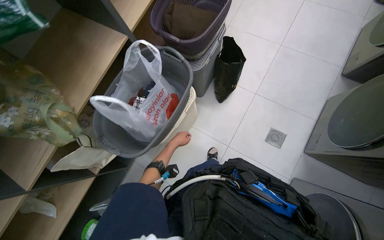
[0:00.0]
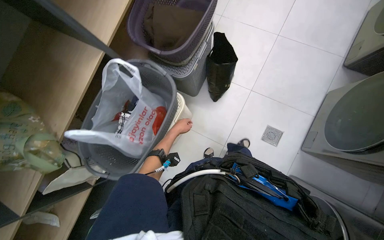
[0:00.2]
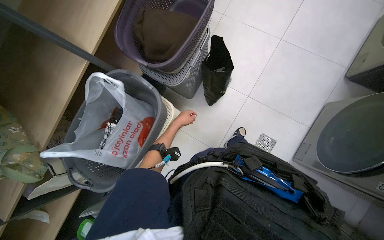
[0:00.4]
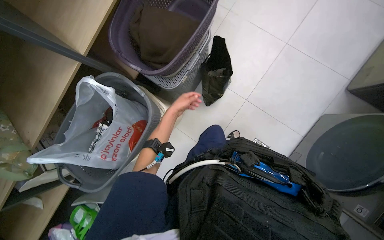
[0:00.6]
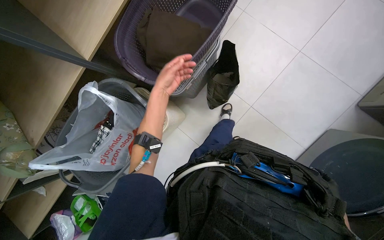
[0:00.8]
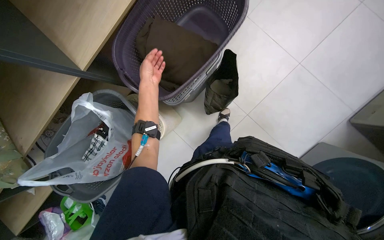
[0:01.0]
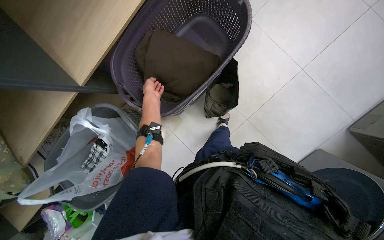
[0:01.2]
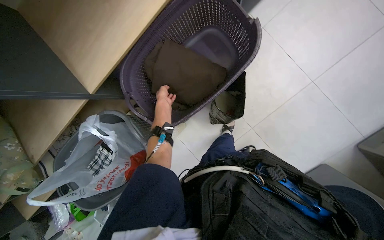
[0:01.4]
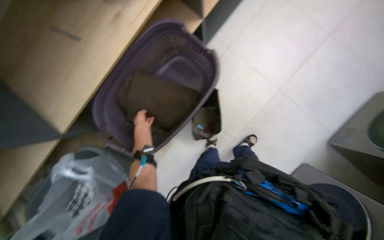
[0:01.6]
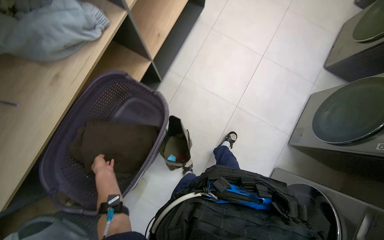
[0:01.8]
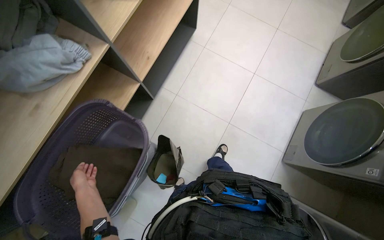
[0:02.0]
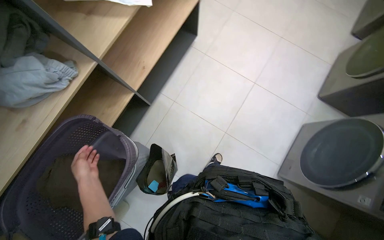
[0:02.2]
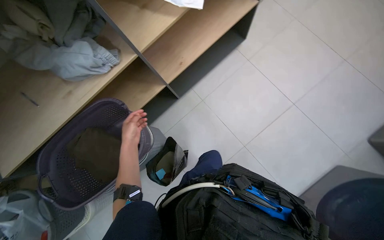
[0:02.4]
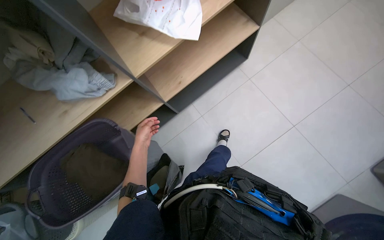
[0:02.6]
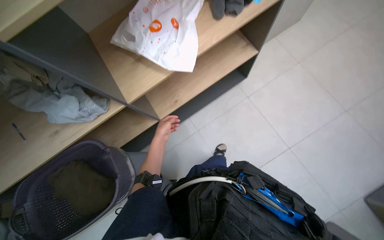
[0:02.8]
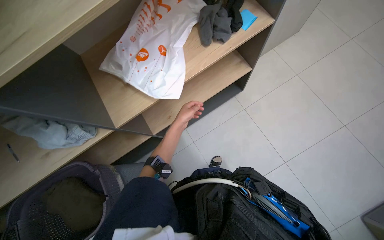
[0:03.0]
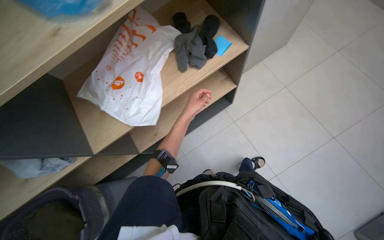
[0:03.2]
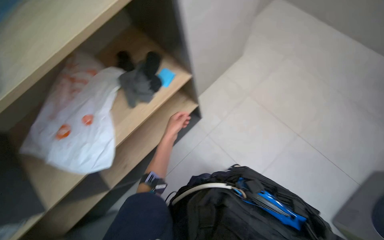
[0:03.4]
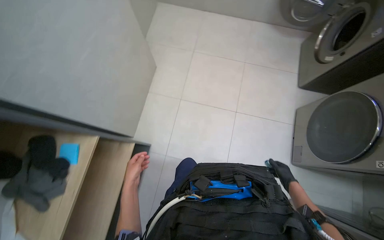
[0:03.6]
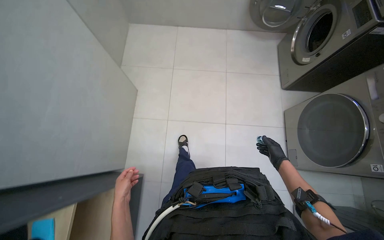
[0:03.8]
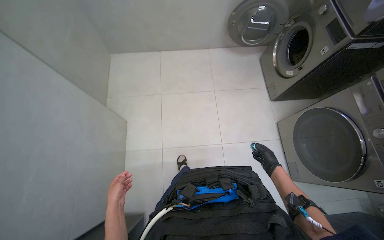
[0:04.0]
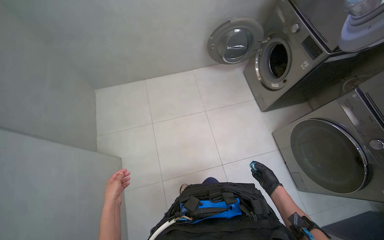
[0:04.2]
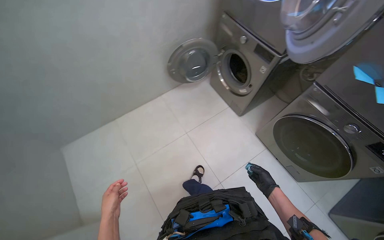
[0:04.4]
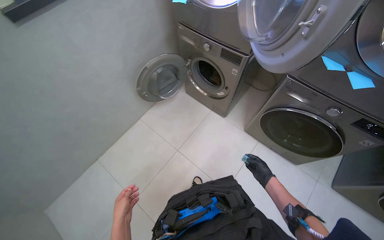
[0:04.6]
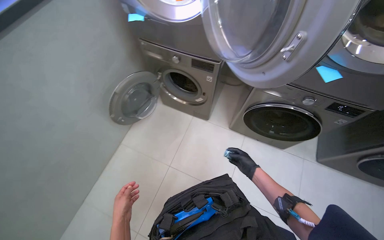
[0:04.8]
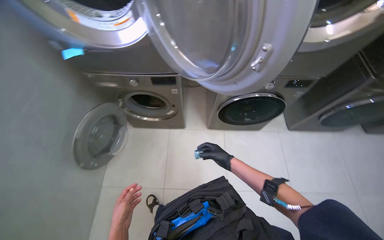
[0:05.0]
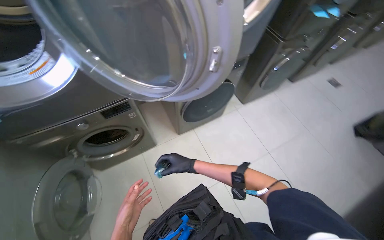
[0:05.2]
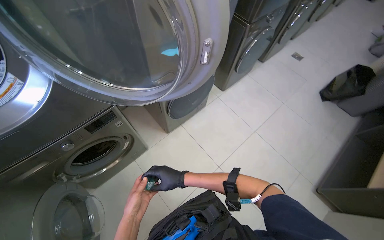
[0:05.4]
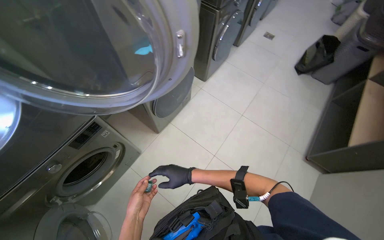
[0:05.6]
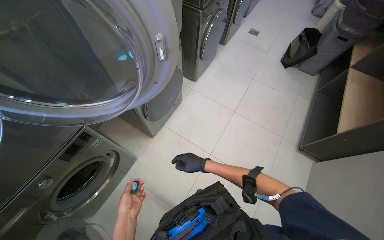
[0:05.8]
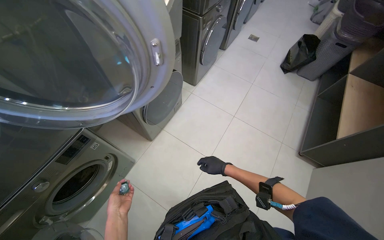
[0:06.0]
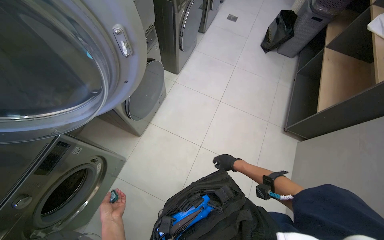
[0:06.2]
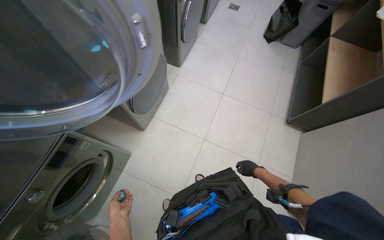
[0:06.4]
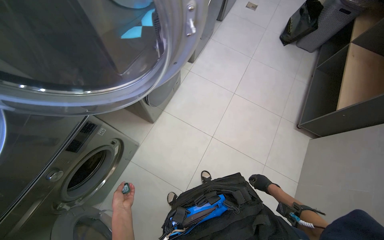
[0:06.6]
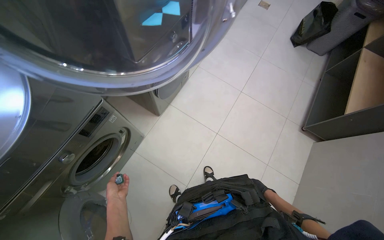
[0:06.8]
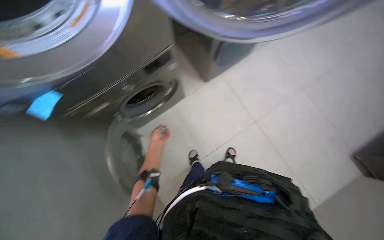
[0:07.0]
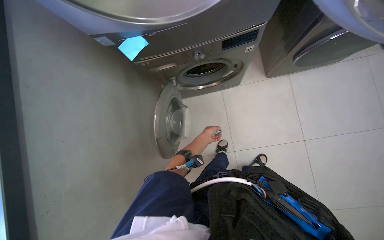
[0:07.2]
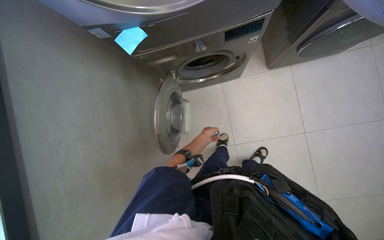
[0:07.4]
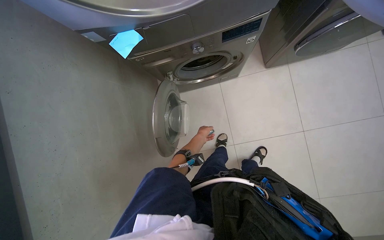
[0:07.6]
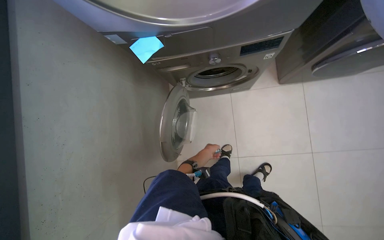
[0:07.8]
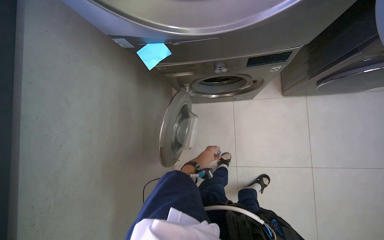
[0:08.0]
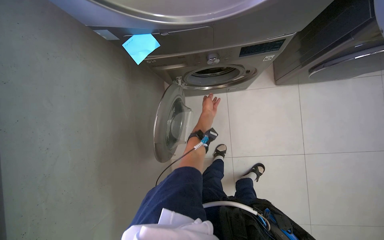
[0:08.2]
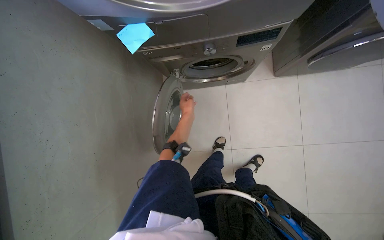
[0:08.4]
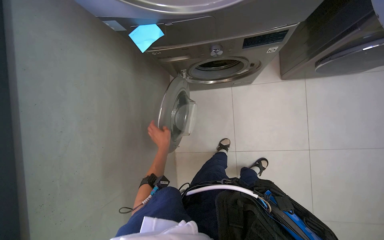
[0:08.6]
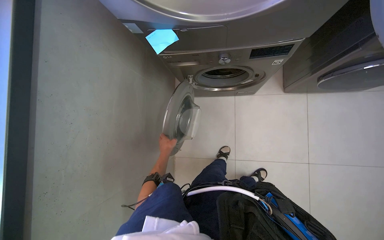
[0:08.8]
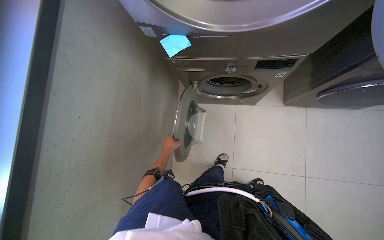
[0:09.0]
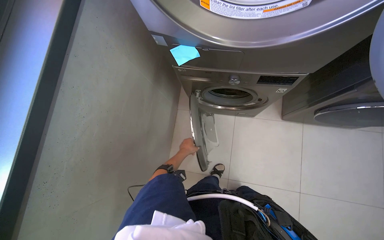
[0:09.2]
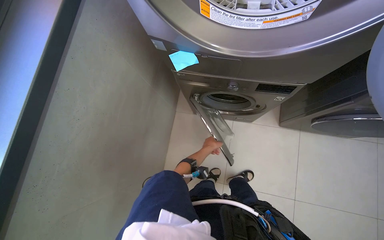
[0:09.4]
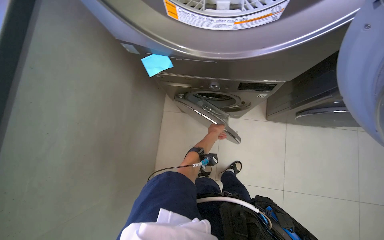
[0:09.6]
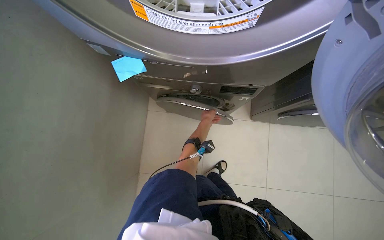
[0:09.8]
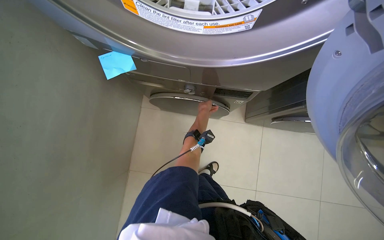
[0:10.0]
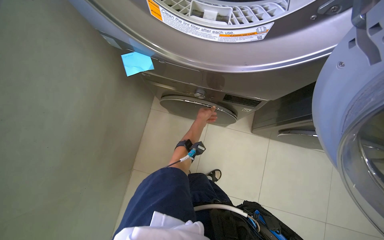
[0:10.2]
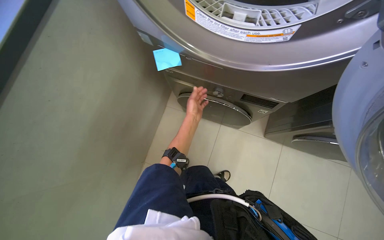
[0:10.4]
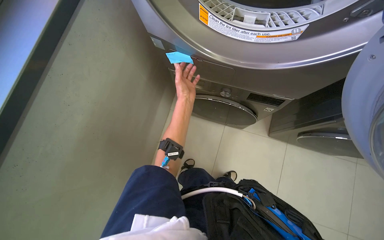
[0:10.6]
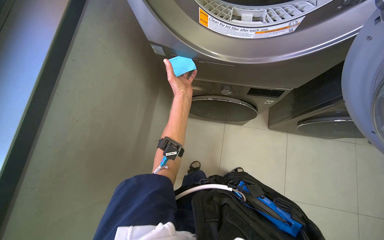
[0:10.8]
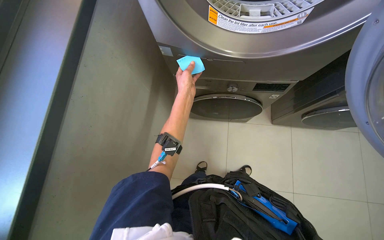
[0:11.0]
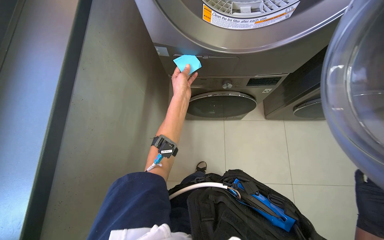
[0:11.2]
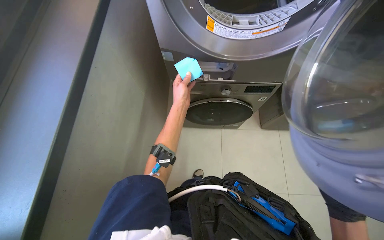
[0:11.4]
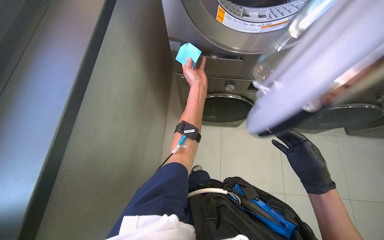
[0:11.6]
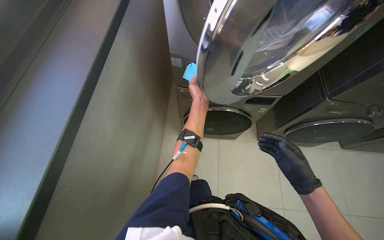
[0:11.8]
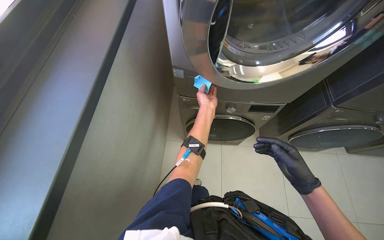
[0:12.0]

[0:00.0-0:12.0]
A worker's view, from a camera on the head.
Job: managing laundry.
The whole recording: Processing laundry. The worker prepares detergent, sorts clothes, loads them into washing machines, and operates the controls.
0:00.0 to 0:01.6: The wearer moves approximately 70 cm. The wearer looks some 15 degrees further downward.
0:01.6 to 0:03.0: The head travels approximately 50 cm. The view tips upward by some 20 degrees.
0:03.0 to 0:04.4: The camera travels roughly 40 cm. The wearer looks about 45 degrees further to the right. The view tilts roughly 25 degrees upward.
0:04.4 to 0:06.0: The camera travels some 40 cm. The wearer looks approximately 90 degrees further to the right.
0:06.0 to 0:07.6: The wearer looks about 50 degrees further to the left. The view tilts some 30 degrees downward.
0:07.6 to 0:09.0: The left hand is displaced to the left by roughly 15 cm, and goes up the picture and returns, roughly 15 cm each way.
0:09.0 to 0:10.4: The wearer looks roughly 15 degrees further upward. The left hand is displaced up the picture and to the right by approximately 30 cm.
0:10.4 to 0:12.0: The view tilts some 15 degrees upward.

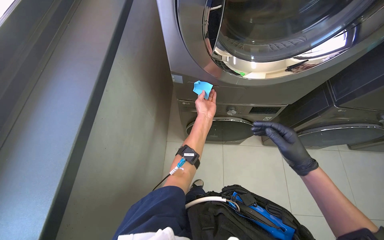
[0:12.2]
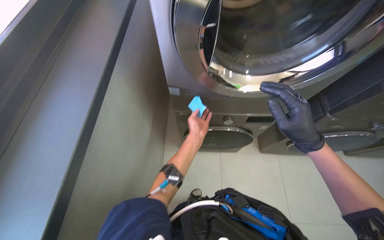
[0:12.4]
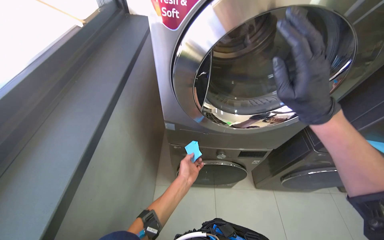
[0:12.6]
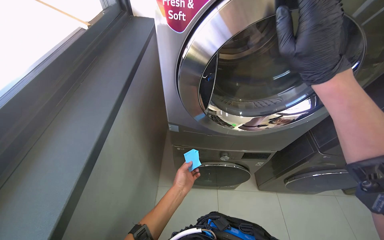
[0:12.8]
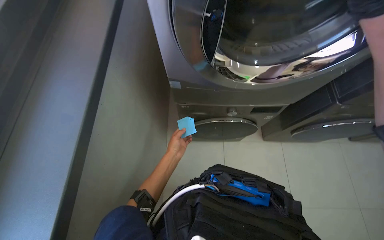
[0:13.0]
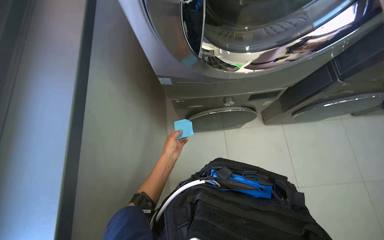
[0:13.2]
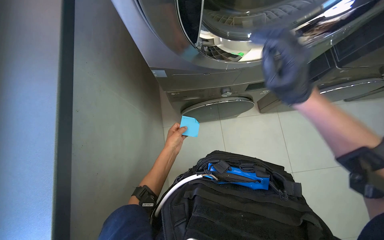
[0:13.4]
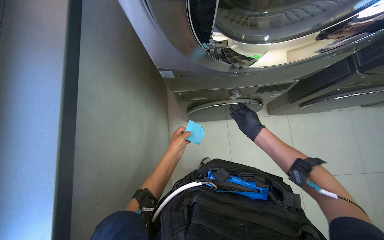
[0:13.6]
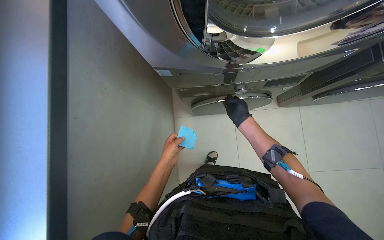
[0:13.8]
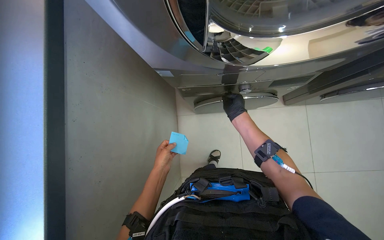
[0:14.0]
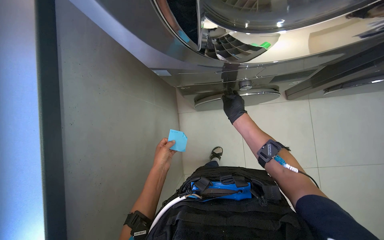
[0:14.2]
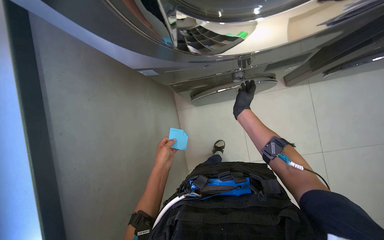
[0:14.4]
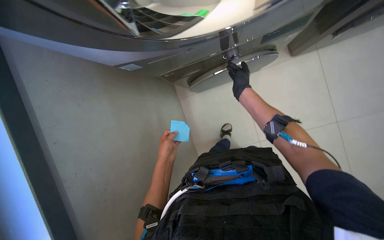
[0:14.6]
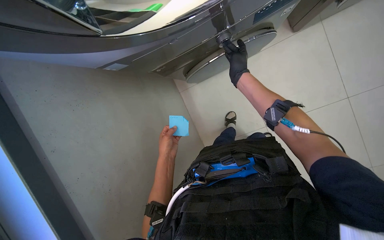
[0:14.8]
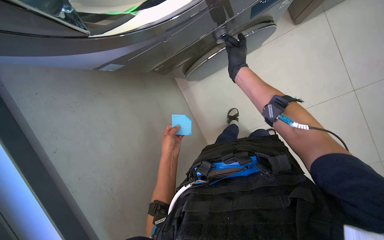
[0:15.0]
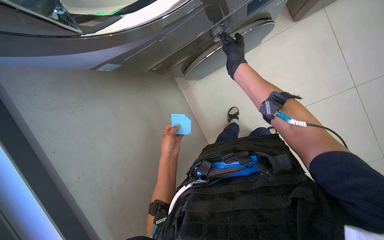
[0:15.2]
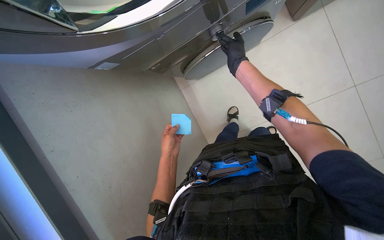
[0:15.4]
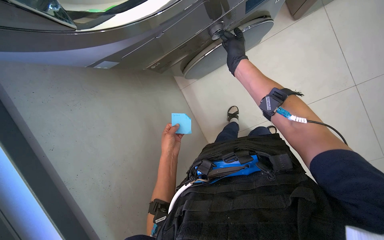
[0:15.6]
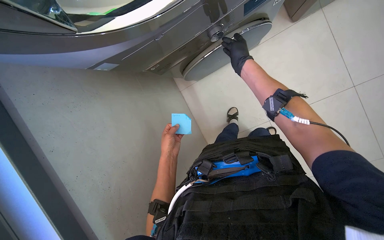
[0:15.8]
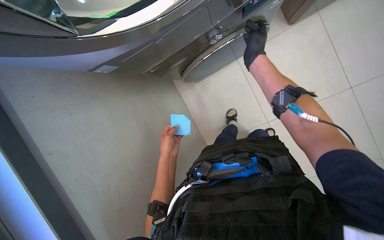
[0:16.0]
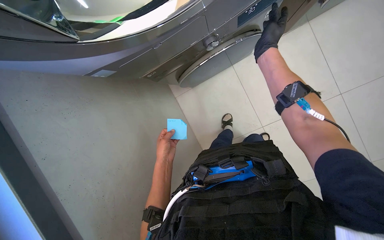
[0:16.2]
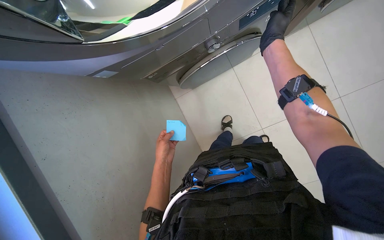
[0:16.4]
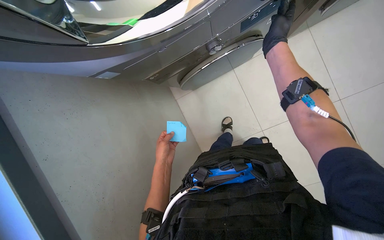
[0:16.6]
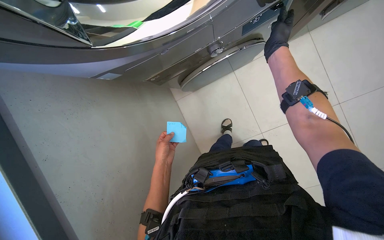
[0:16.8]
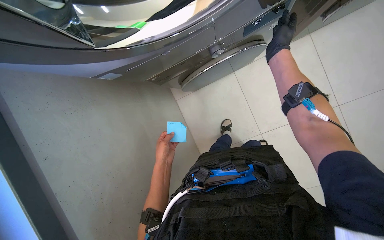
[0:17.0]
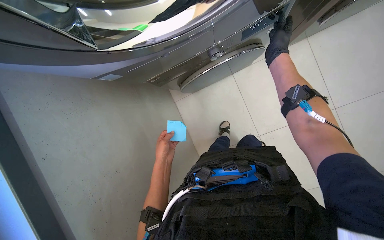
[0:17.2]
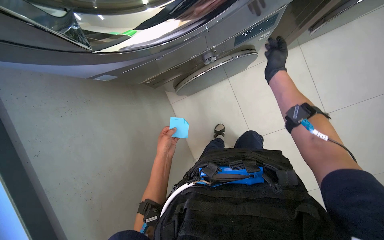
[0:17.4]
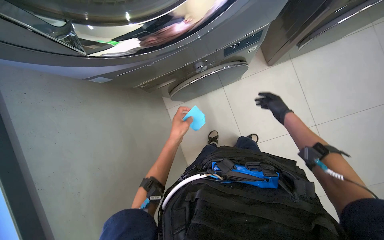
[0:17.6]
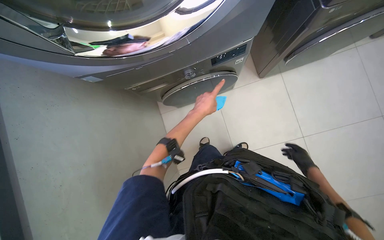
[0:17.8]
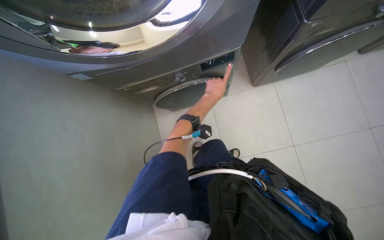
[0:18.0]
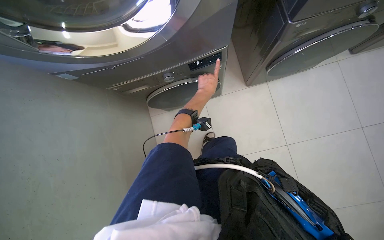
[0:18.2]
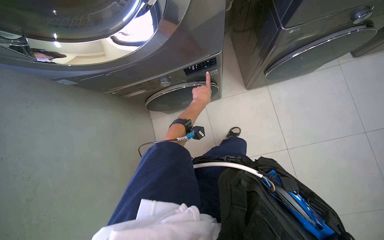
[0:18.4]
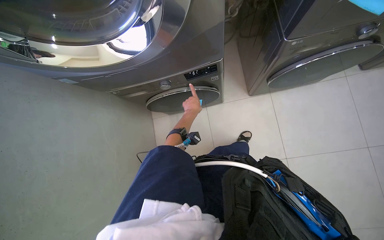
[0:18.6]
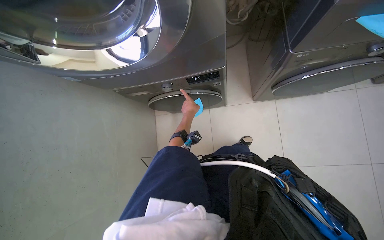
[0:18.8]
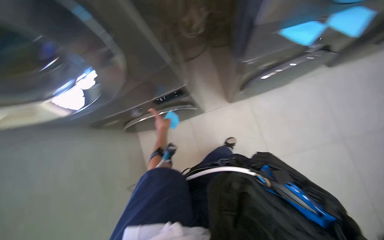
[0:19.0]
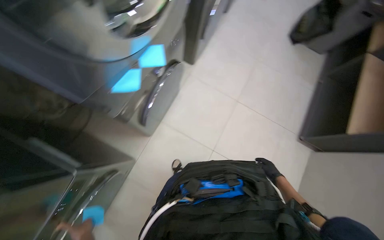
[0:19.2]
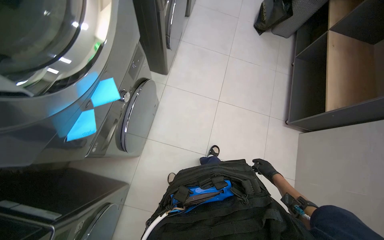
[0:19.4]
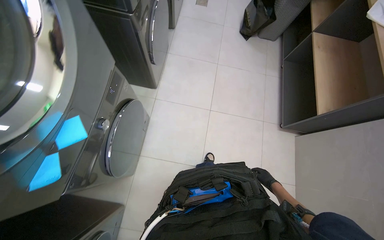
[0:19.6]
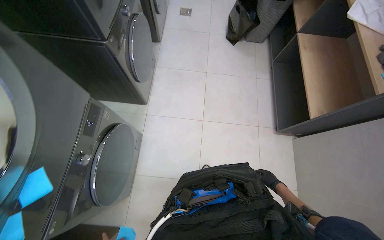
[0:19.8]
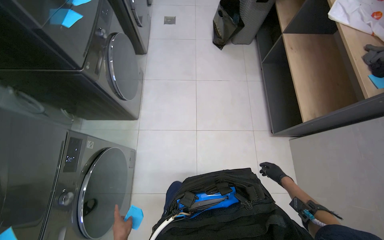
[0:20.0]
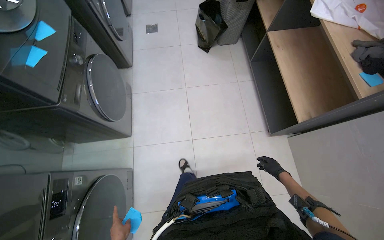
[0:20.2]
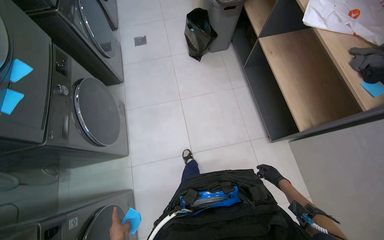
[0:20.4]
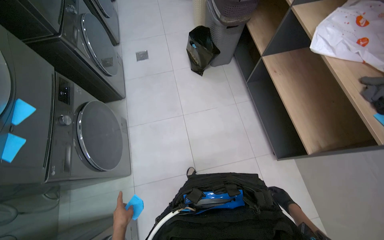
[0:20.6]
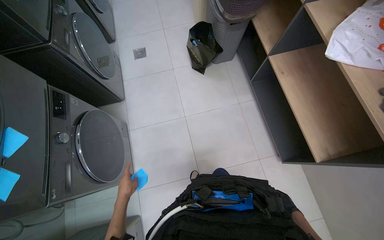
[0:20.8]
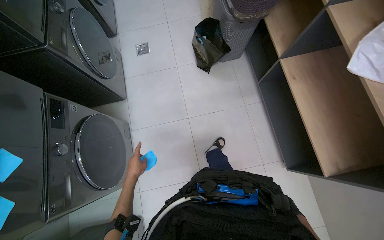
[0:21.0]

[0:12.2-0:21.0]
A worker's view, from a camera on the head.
Job: managing laundry.
The whole recording: Processing laundry. The worker prepares detergent, sorts clothes, loads them into washing machines, and operates the controls.
0:12.2 to 0:13.6: The left hand shifts roughly 20 cm down the picture and to the left.
0:13.6 to 0:15.2: The camera pitches downward, by approximately 20 degrees.
0:15.2 to 0:16.6: The right hand heads nearer to the camera and to the right, covering some 15 cm.
0:16.6 to 0:18.0: The left hand goes about 35 cm up the picture and to the right.
0:18.0 to 0:19.6: The head turns to the right by roughly 65 degrees. The camera pitches upward, by roughly 25 degrees.
0:19.6 to 0:21.0: The head travels roughly 90 cm.
